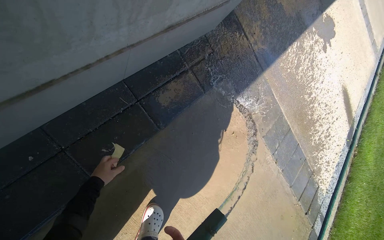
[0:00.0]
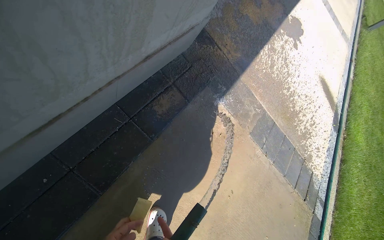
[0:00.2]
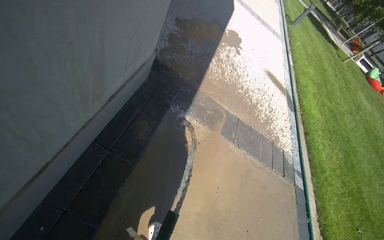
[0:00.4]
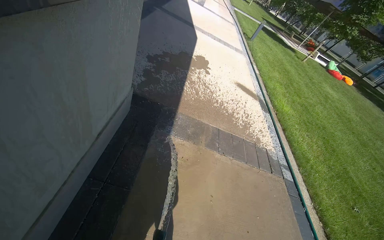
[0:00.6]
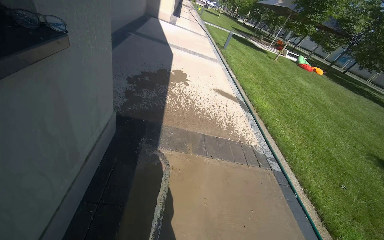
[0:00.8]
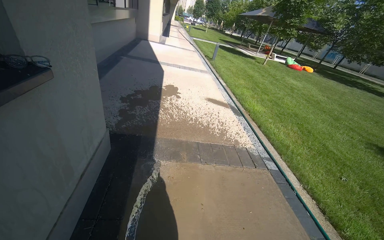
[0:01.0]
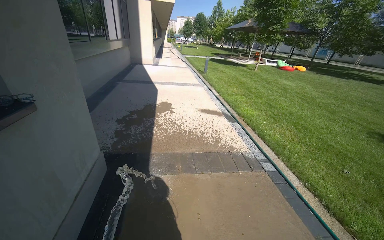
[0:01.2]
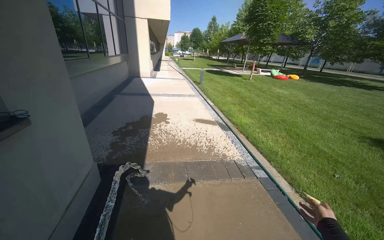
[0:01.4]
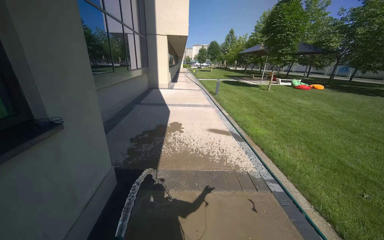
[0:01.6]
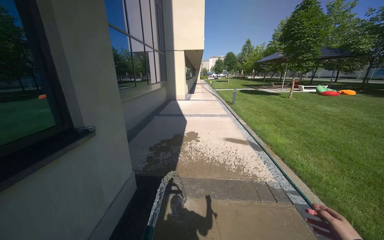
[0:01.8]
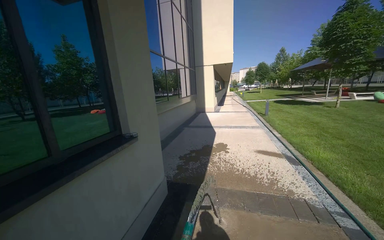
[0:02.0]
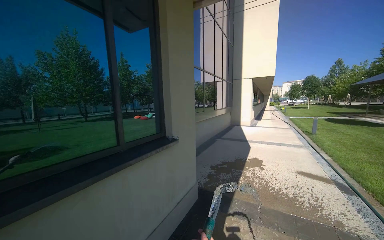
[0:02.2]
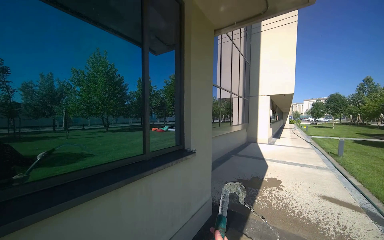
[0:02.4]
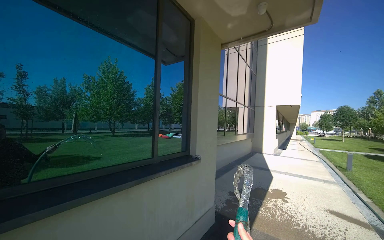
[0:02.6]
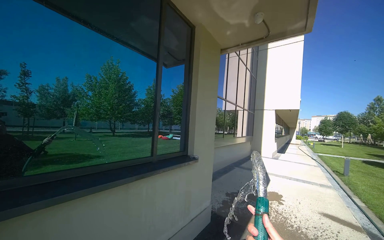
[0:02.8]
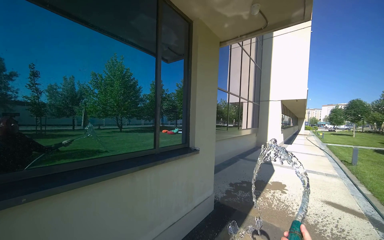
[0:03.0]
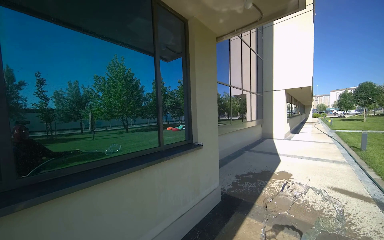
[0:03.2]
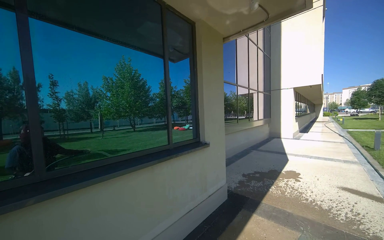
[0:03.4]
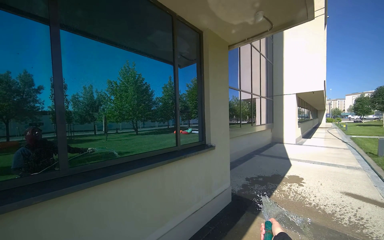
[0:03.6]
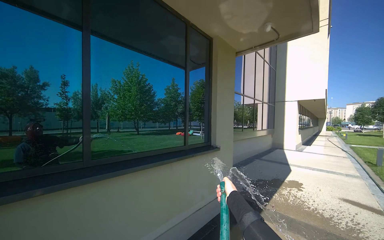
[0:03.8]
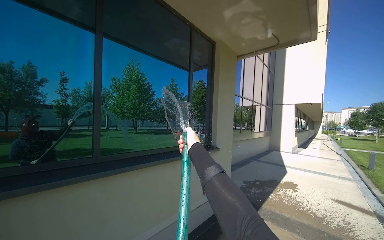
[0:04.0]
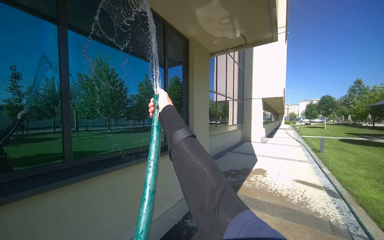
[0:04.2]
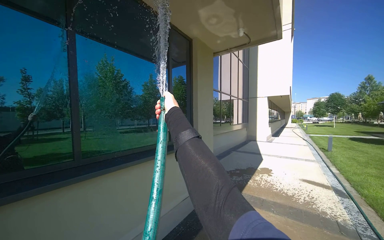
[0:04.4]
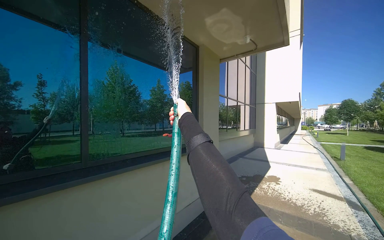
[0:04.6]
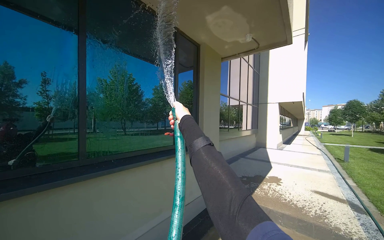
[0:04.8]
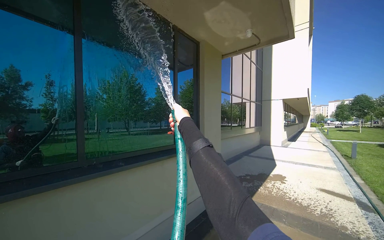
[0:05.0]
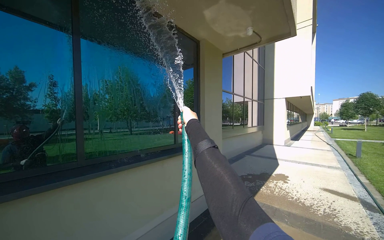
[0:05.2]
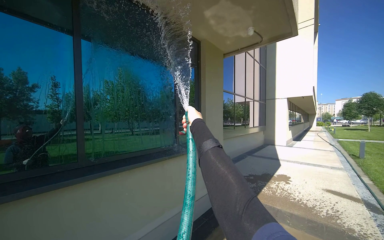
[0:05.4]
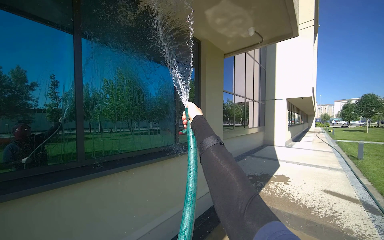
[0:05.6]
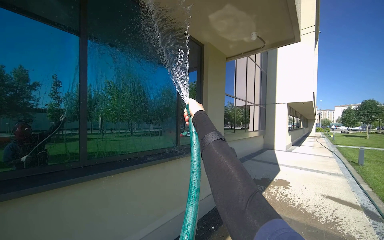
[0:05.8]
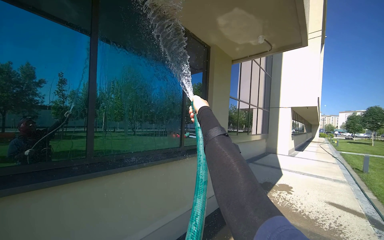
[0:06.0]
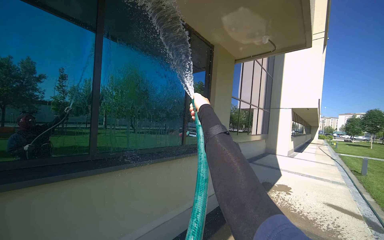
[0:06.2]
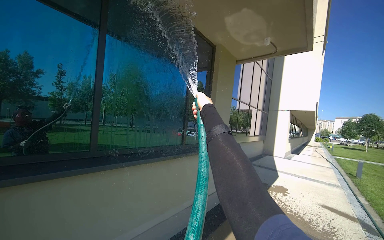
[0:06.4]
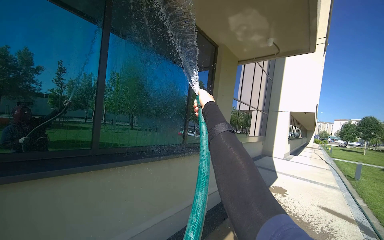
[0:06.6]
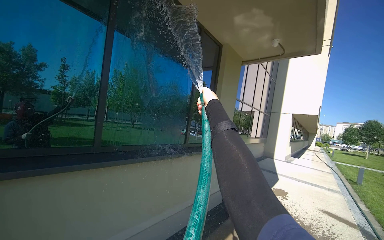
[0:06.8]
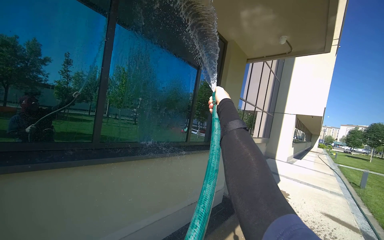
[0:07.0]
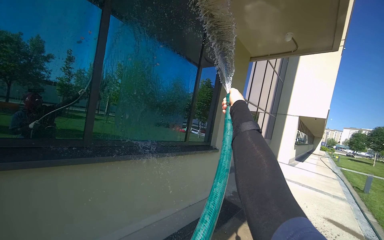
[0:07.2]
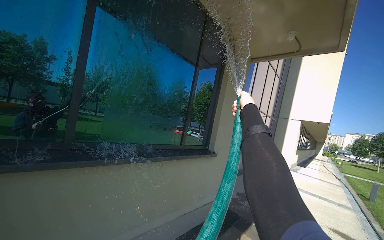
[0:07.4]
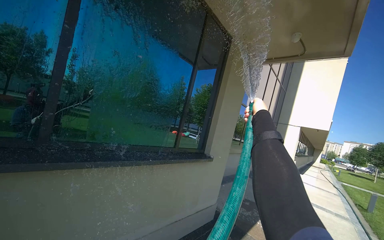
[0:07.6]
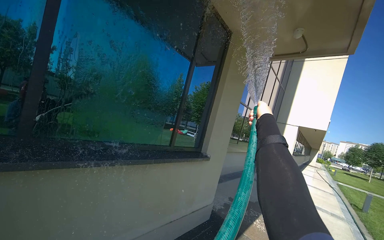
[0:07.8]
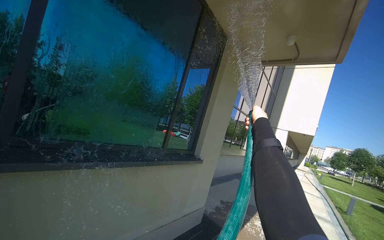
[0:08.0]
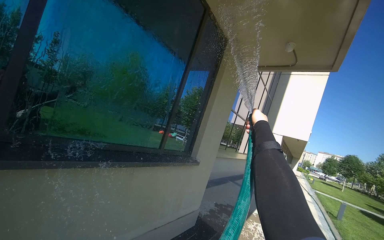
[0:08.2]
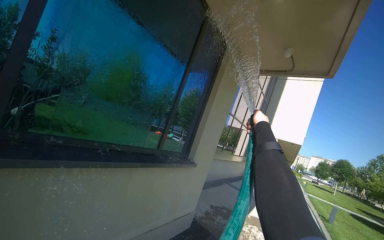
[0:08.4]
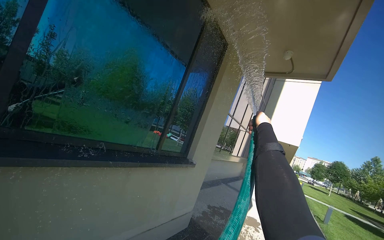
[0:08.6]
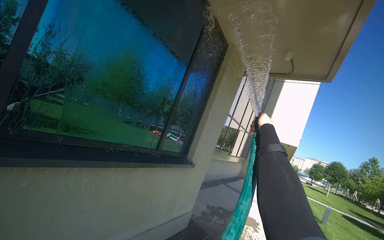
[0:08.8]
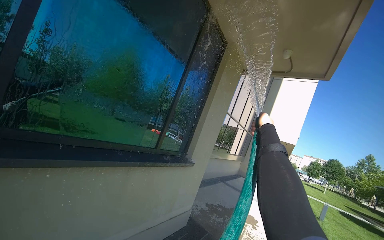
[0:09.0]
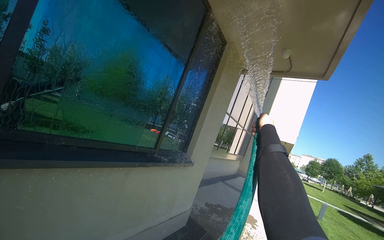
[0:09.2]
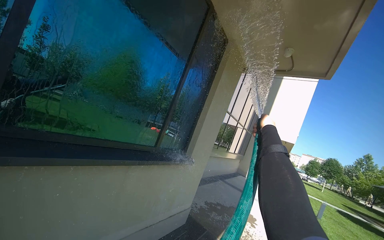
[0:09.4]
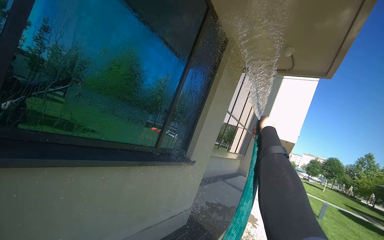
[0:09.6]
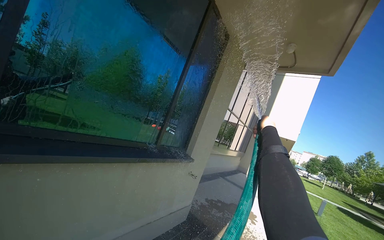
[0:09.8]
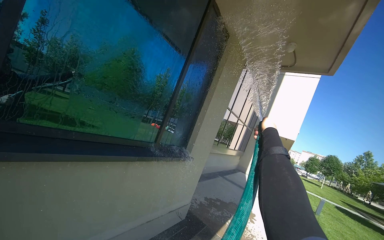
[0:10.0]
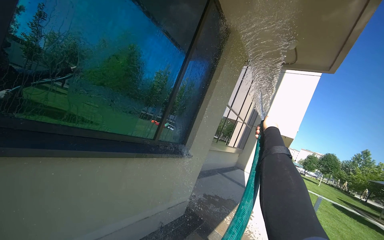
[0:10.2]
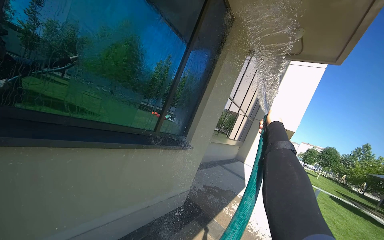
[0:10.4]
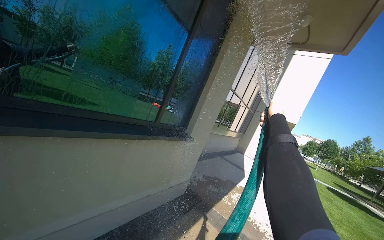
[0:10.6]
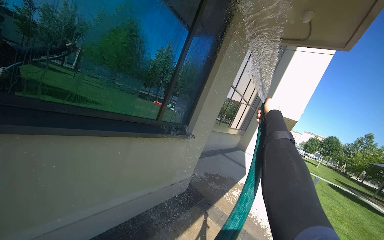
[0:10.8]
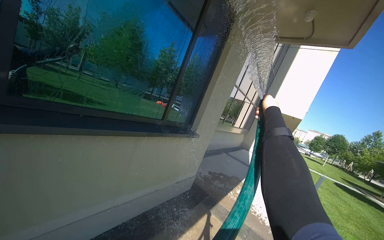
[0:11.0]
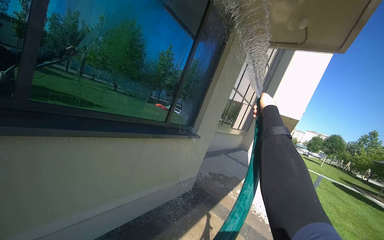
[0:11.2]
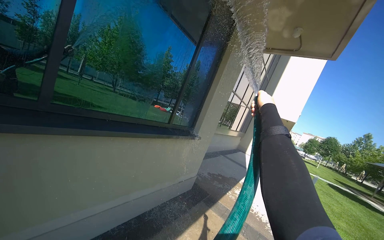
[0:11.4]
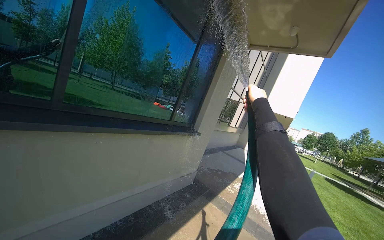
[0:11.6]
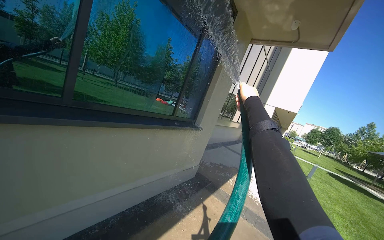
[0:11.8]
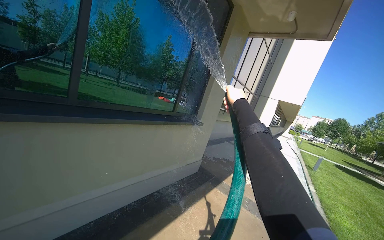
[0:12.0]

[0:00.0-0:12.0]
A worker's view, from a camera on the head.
Job: sweeping floor.
The whole recording: Rinsing concrete ground. The worker sprays water from a hose onto the concrete ground.
0:00.0 to 0:01.6: The camera travels some 1 m. The wearer looks some 40 degrees further upward. The scene turns approximately 60 degrees counterclockwise in the picture.
0:01.6 to 0:03.0: The head travels roughly 80 cm. The camera is aimed roughly 40 degrees further to the left. The wearer looks about 20 degrees further upward.
0:03.0 to 0:04.4: The wearer moves approximately 60 cm.
0:04.4 to 0:06.0: The right hand goes roughly 15 cm to the right.
0:06.0 to 0:07.6: The camera is carried approximately 40 cm.
0:10.4 to 0:12.0: The wearer moves some 50 cm.

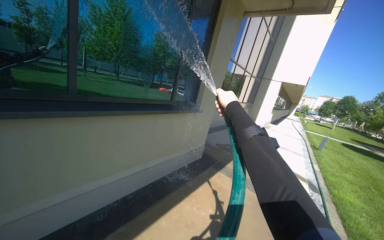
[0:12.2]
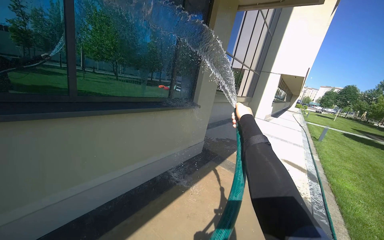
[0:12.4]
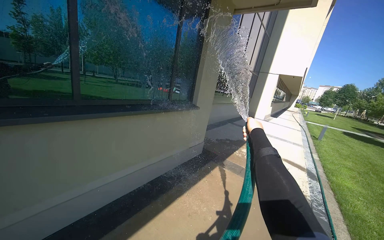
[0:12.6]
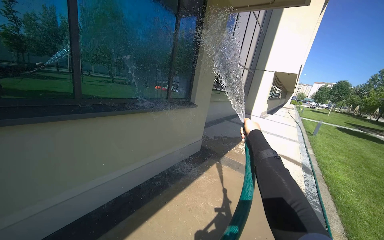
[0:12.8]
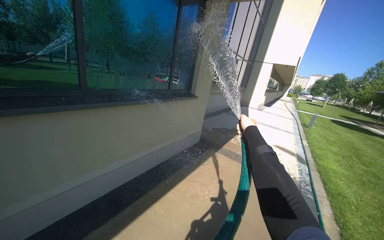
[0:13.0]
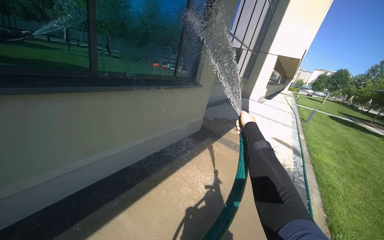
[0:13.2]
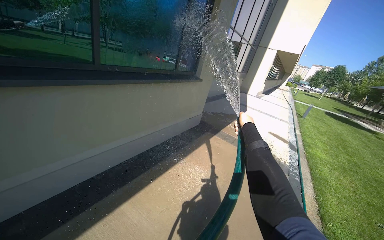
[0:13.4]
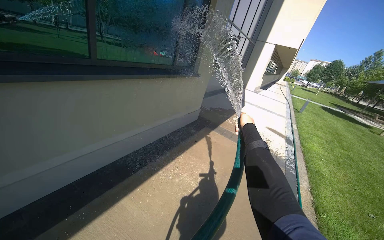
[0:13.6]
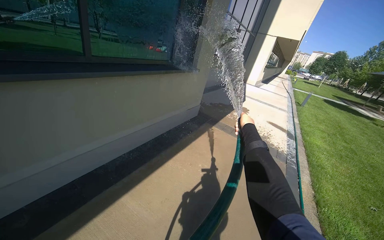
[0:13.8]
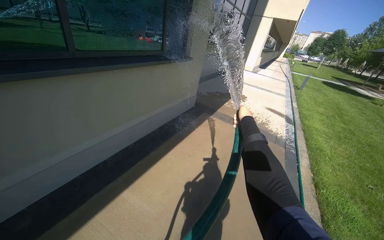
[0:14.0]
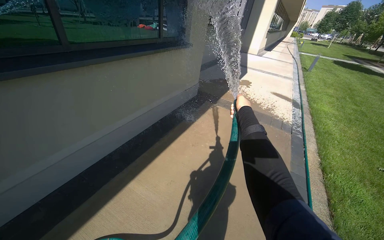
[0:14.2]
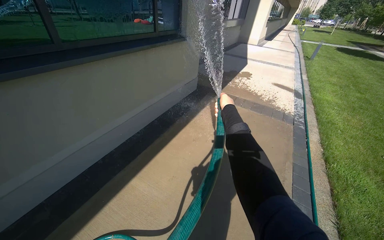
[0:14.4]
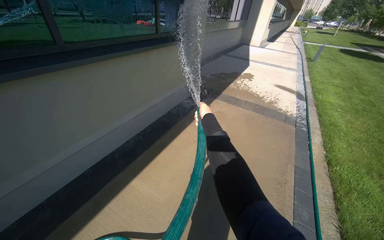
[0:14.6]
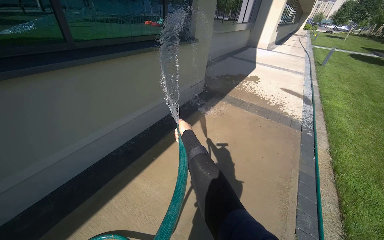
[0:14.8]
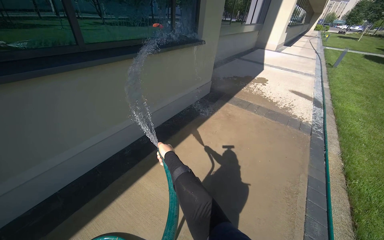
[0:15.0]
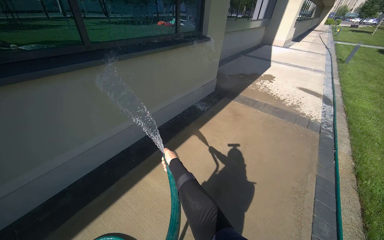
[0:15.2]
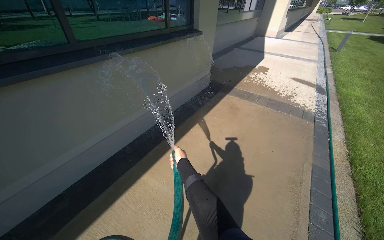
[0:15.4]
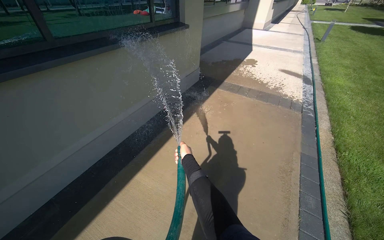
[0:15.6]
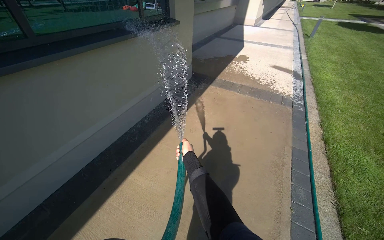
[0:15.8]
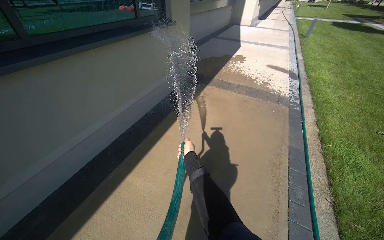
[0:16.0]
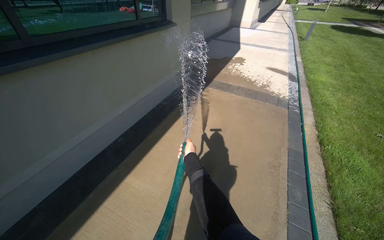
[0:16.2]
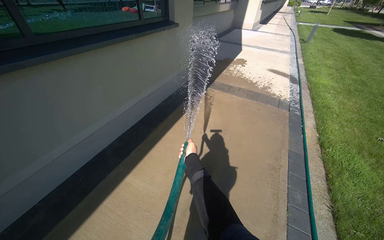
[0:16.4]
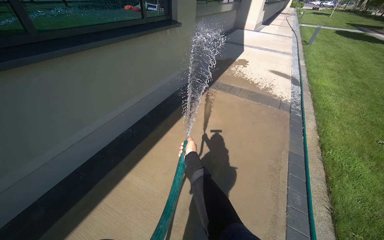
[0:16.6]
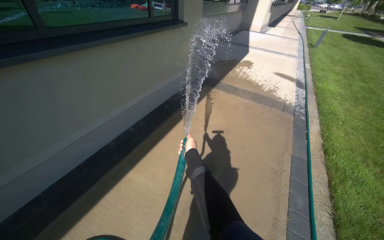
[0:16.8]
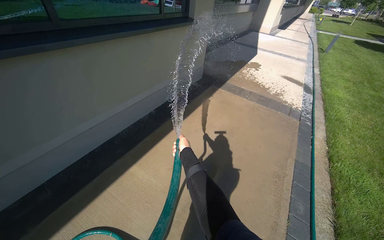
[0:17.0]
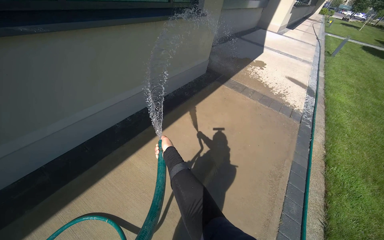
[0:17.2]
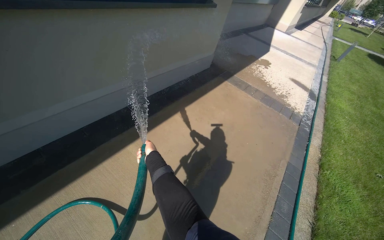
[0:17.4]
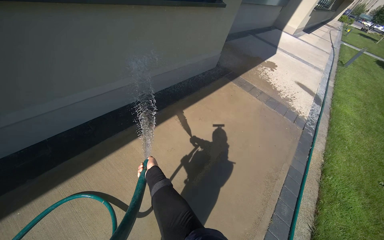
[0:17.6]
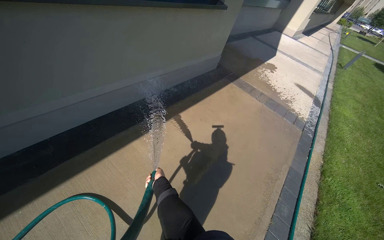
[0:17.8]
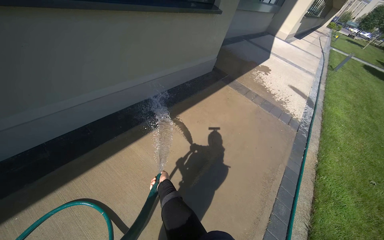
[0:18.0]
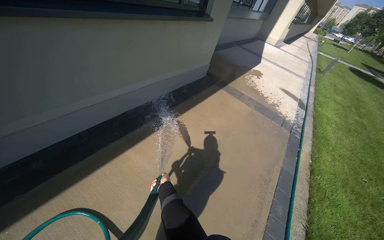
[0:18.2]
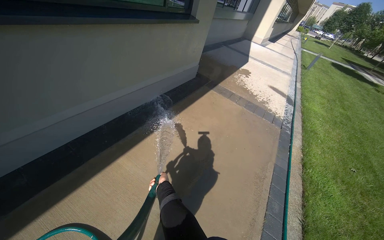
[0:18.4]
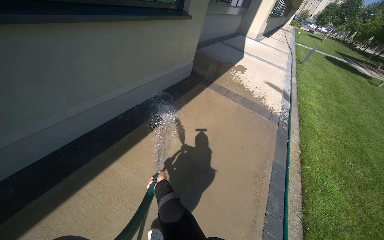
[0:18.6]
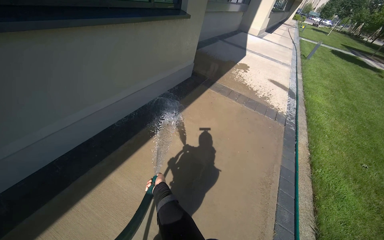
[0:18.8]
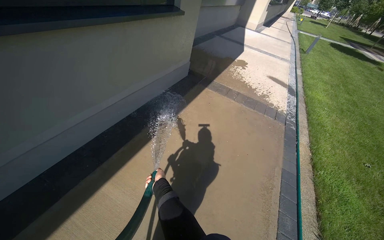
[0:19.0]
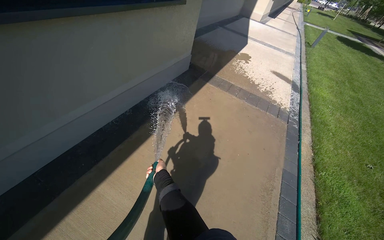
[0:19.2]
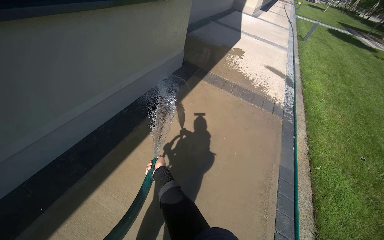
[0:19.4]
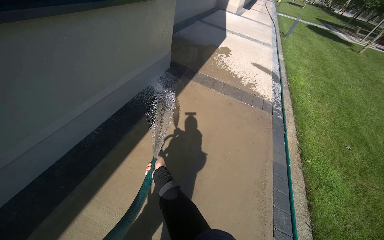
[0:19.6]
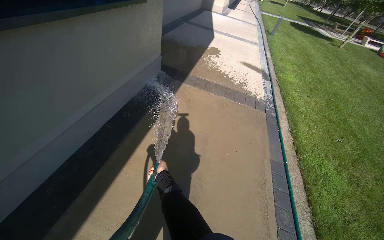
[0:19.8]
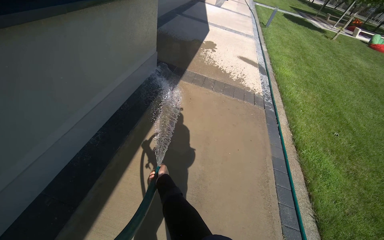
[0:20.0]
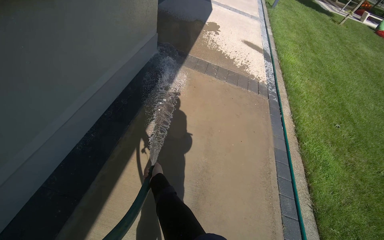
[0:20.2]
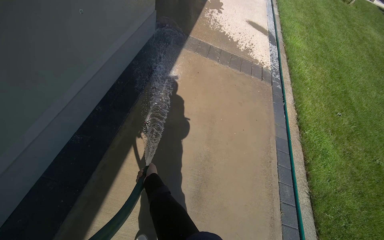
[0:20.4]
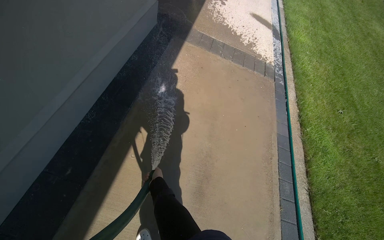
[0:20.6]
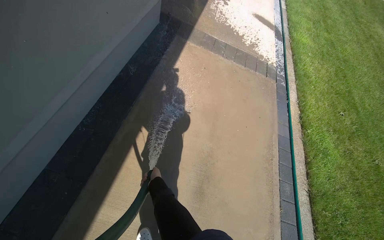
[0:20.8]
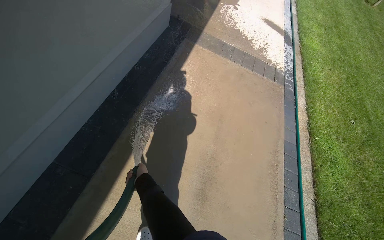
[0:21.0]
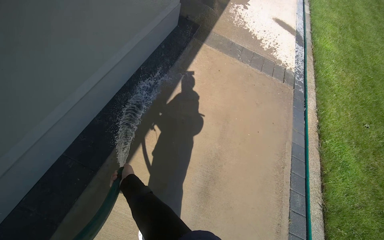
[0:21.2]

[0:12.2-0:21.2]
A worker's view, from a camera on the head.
Job: sweeping floor.
The whole recording: Rinsing concrete ground. The worker sprays water from a hose onto the concrete ground.
0:12.2 to 0:13.8: The view tilts roughly 15 degrees downward. The right hand is displaced down the picture by roughly 30 cm.
0:13.8 to 0:15.2: The right hand travels to the left and down the picture by approximately 35 cm.
0:15.2 to 0:16.6: The right hand is displaced to the right by some 20 cm.
0:16.6 to 0:18.2: The right hand goes about 30 cm to the left and down the picture.
0:18.2 to 0:19.8: The head travels roughly 60 cm. The head rotates roughly 20 degrees to the right.
0:19.8 to 0:21.2: The wearer looks some 15 degrees further downward. The right hand heads to the left, covering roughly 35 cm.
